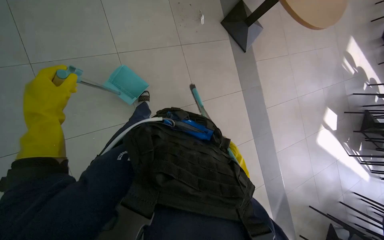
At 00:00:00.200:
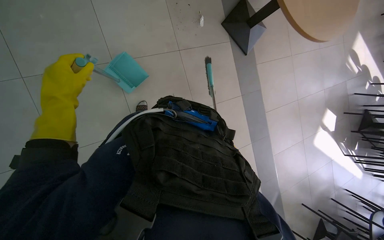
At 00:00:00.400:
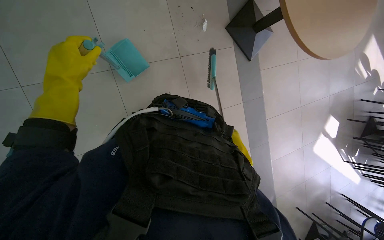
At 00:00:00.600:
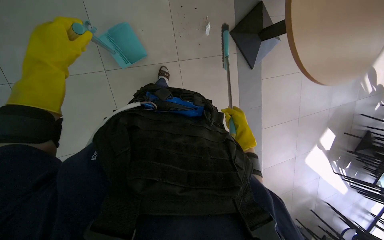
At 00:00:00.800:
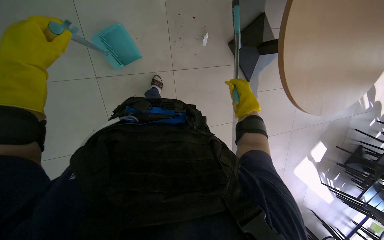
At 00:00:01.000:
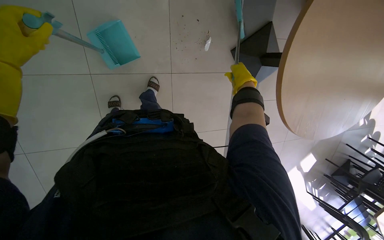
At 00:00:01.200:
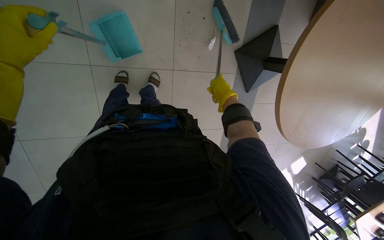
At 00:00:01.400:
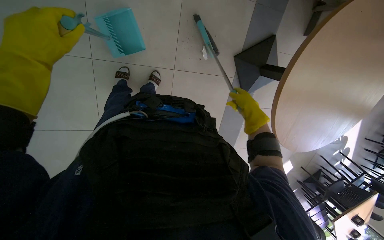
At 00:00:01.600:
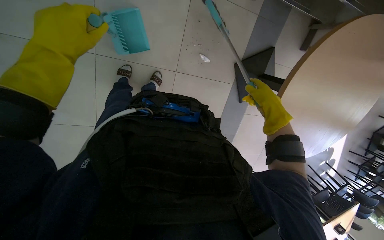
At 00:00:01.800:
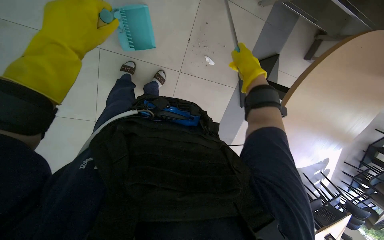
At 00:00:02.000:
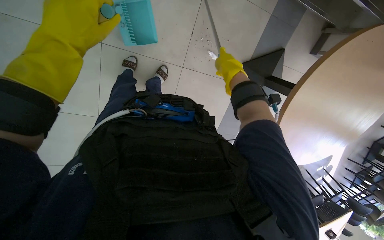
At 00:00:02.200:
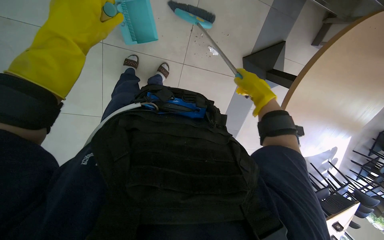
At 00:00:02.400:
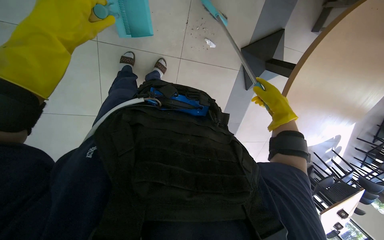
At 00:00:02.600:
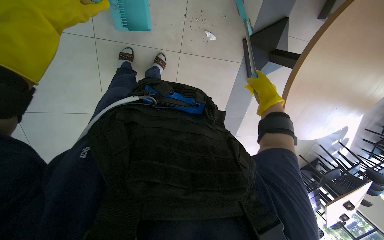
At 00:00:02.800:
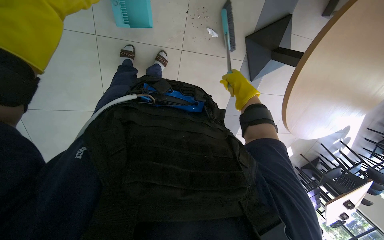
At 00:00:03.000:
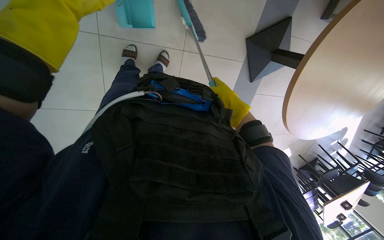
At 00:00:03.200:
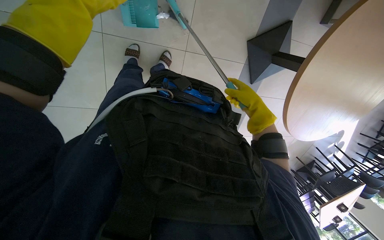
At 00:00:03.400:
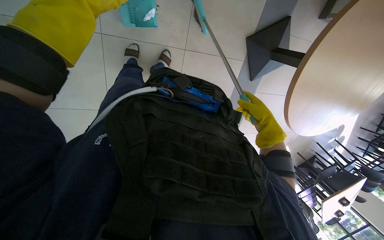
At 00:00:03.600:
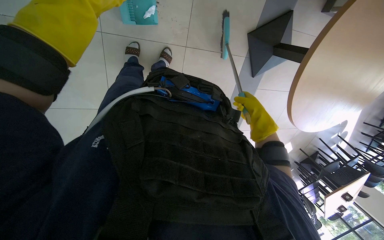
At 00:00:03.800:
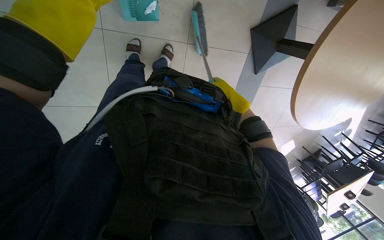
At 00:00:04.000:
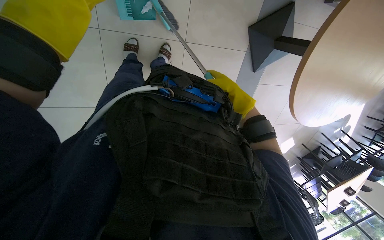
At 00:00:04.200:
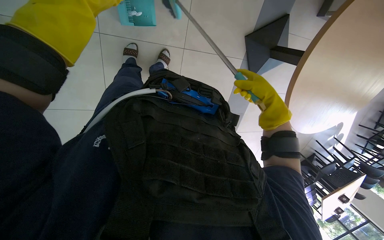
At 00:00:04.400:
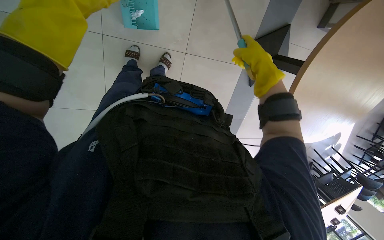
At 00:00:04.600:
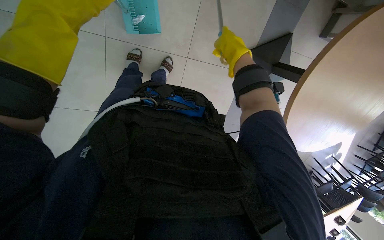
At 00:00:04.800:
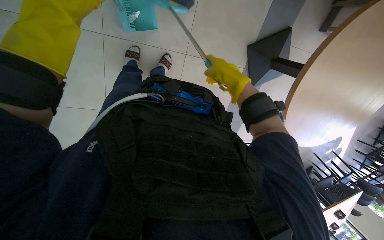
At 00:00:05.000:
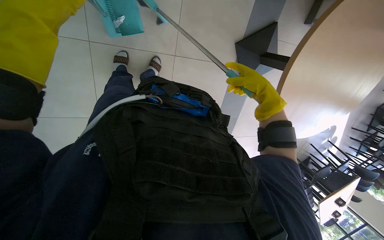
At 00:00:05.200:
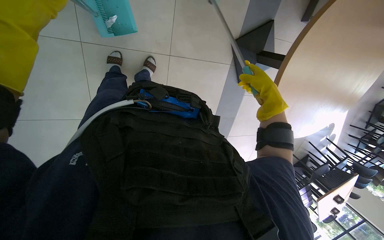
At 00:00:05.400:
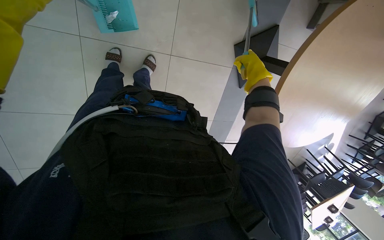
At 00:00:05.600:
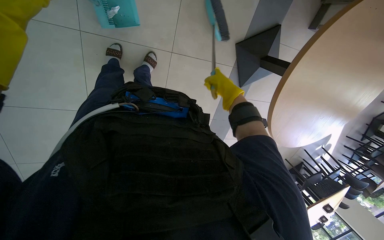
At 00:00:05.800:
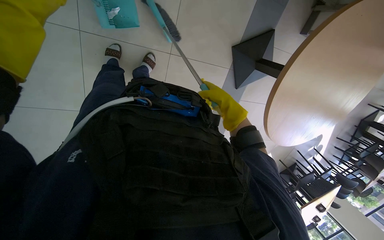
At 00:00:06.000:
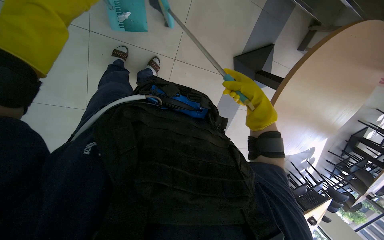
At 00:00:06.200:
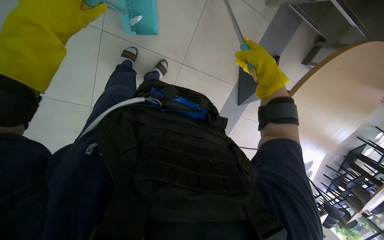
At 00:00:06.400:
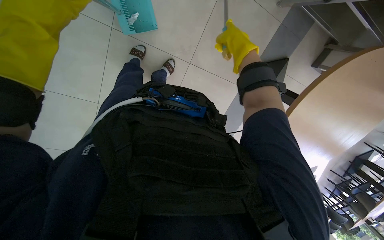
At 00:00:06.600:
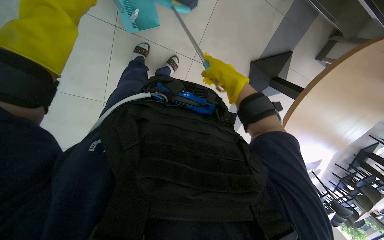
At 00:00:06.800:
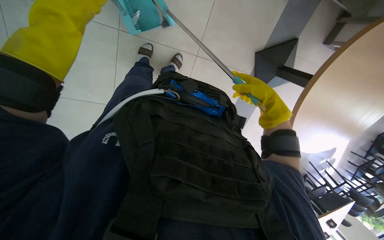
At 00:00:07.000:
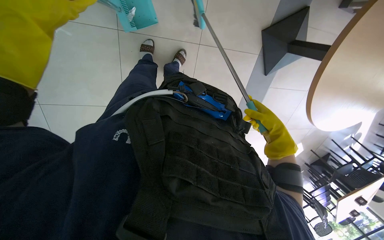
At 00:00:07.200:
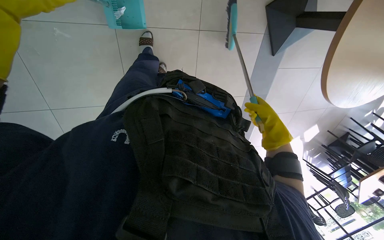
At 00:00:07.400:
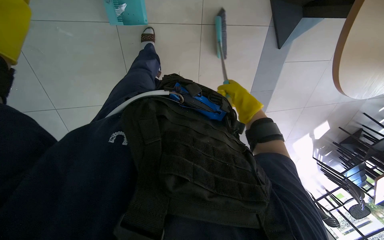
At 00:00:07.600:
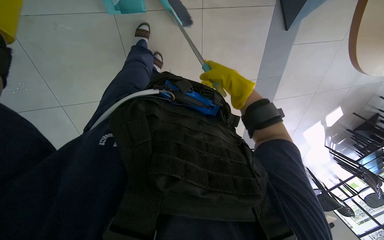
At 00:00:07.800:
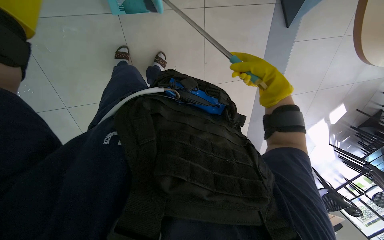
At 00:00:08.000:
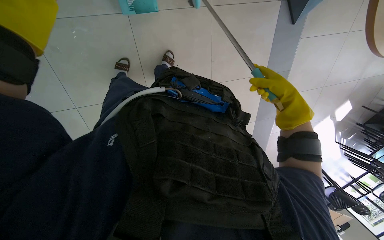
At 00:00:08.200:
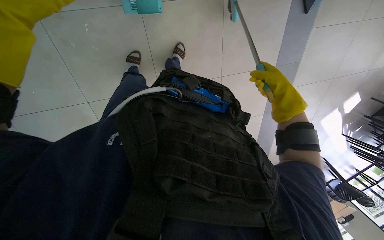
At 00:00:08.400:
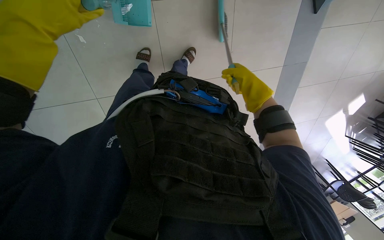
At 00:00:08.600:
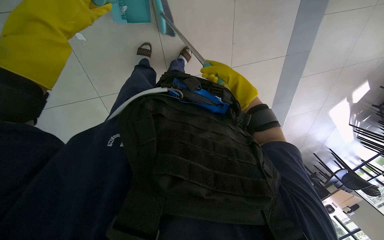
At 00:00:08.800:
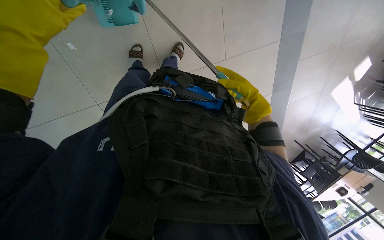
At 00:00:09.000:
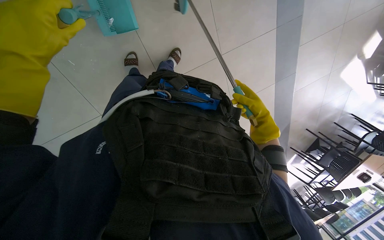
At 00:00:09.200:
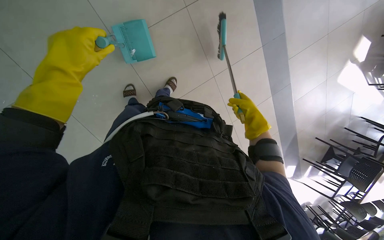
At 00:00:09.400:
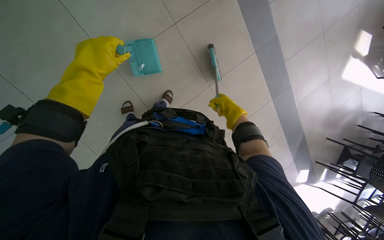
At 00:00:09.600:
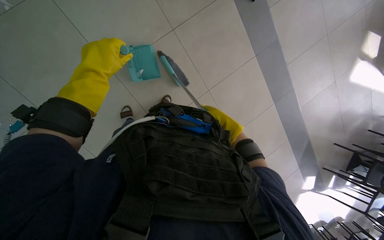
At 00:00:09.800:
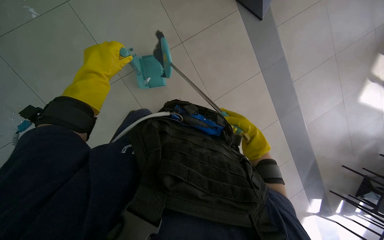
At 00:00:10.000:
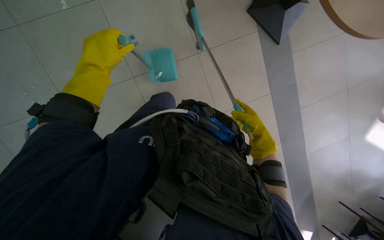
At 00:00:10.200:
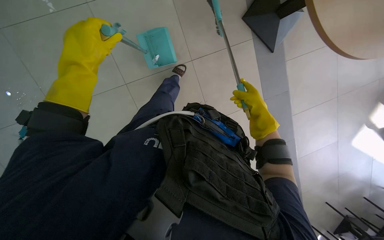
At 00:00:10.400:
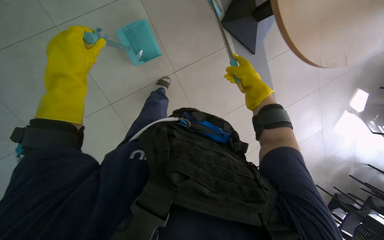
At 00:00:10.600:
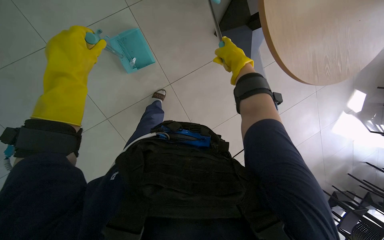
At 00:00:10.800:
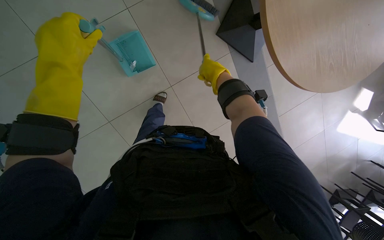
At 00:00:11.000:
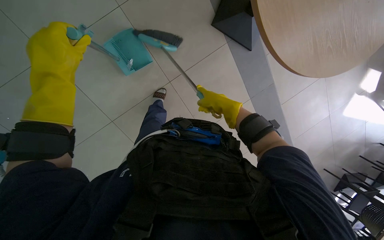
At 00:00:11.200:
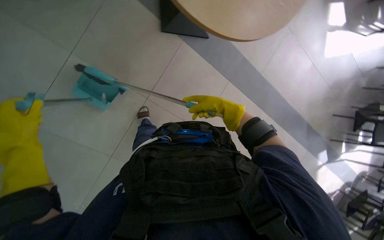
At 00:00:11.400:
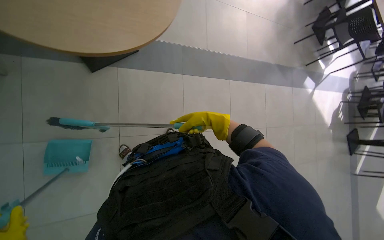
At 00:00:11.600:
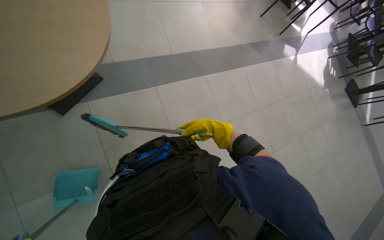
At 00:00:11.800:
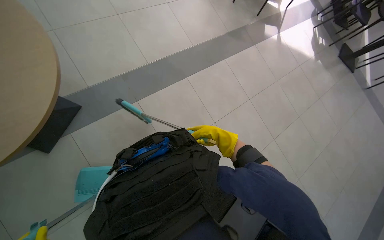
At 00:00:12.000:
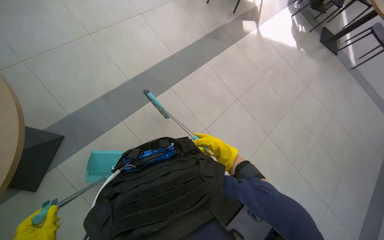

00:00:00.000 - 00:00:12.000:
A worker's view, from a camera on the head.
Job: sweeping floor.
The whole recording: Sweeping cafeteria floor. The worker sweeps debris from the cafeteria floor using a brush and dustpan.
00:00:00.000 - 00:00:01.600: The camera is carried some 80 cm. The camera pitches downward, by roughly 20 degrees. Everything in view rotates roughly 30 degrees clockwise.
00:00:01.600 - 00:00:03.000: The right hand swings left and right, some 15 cm each way, with 2 reversals.
00:00:03.000 - 00:00:04.400: The right hand goes roughly 10 cm nearer to the camera.
00:00:06.000 - 00:00:07.600: The view swings about 20 degrees to the left. The right hand moves up and down the picture over about 25 cm, changing direction 2 times.
00:00:07.600 - 00:00:09.000: The right hand heads down the picture and farther from the camera, covering approximately 35 cm.
00:00:09.000 - 00:00:10.400: The camera pitches upward, by roughly 25 degrees. The right hand goes approximately 25 cm up the picture and nearer to the camera.
00:00:10.400 - 00:00:12.000: The camera is carried roughly 50 cm. The scene turns approximately 80 degrees counterclockwise in the picture.

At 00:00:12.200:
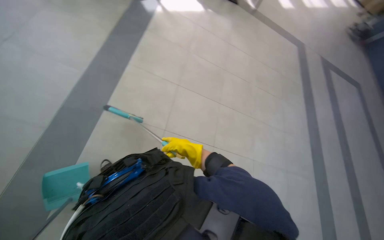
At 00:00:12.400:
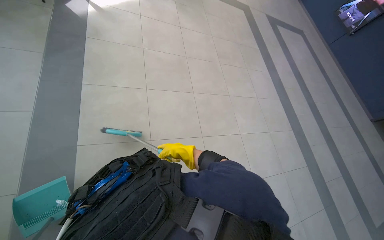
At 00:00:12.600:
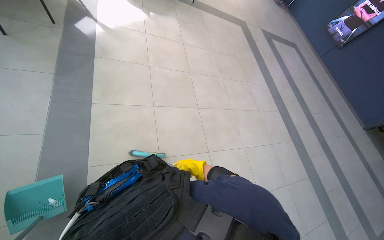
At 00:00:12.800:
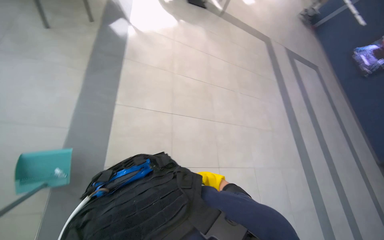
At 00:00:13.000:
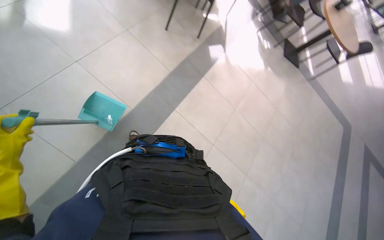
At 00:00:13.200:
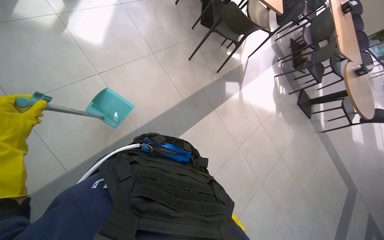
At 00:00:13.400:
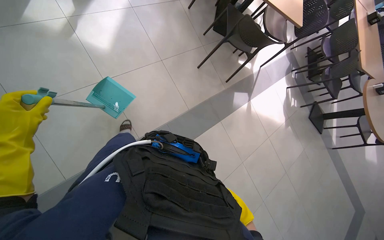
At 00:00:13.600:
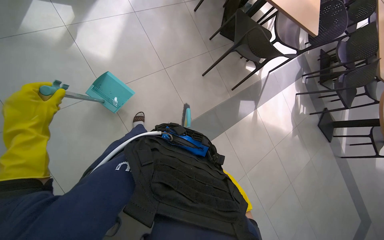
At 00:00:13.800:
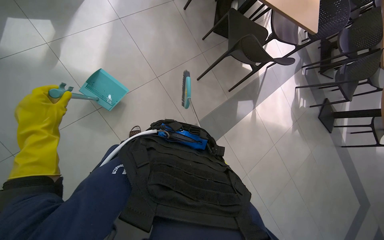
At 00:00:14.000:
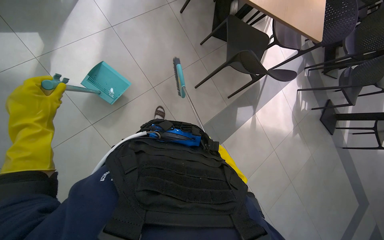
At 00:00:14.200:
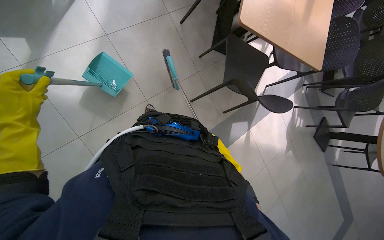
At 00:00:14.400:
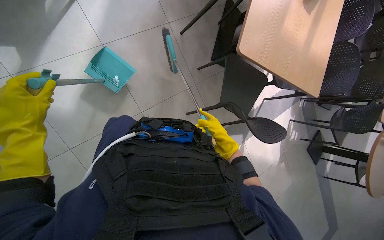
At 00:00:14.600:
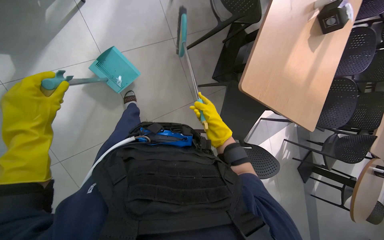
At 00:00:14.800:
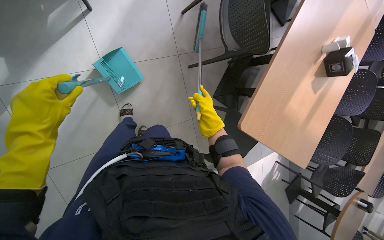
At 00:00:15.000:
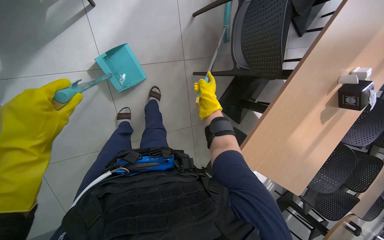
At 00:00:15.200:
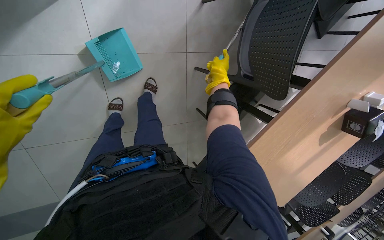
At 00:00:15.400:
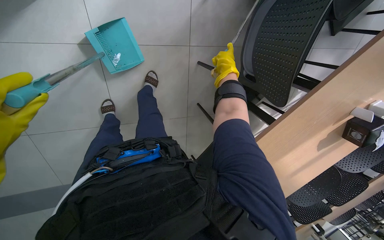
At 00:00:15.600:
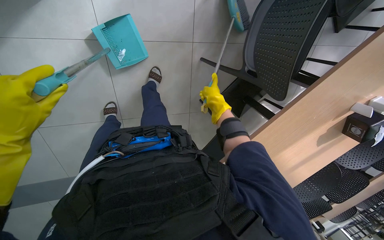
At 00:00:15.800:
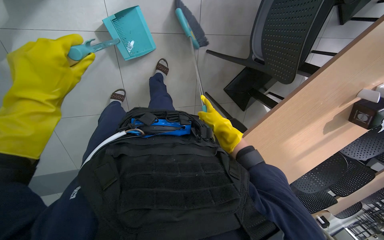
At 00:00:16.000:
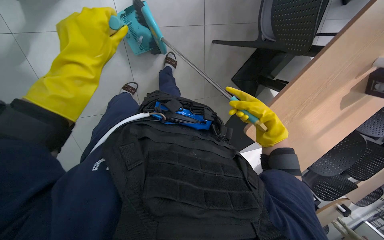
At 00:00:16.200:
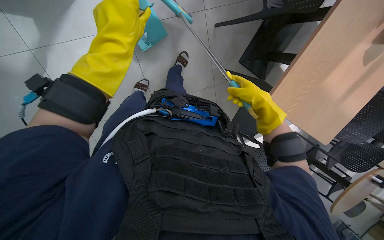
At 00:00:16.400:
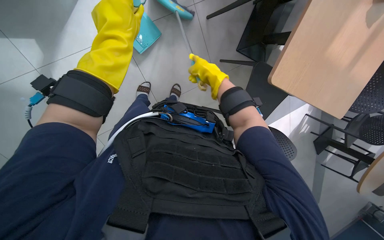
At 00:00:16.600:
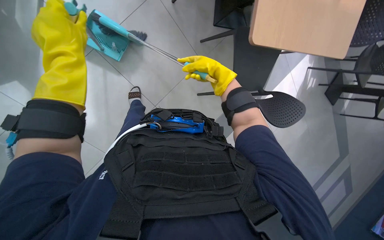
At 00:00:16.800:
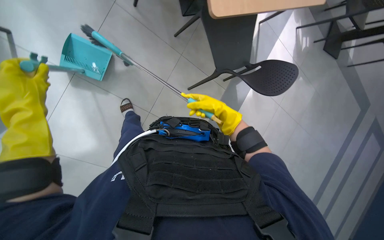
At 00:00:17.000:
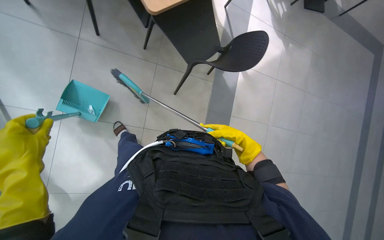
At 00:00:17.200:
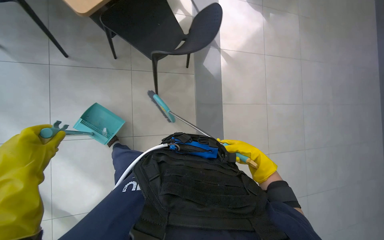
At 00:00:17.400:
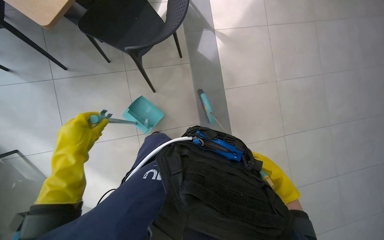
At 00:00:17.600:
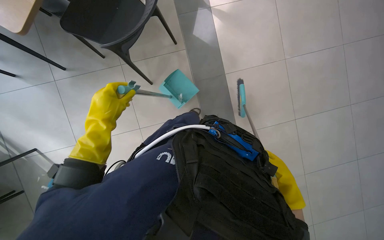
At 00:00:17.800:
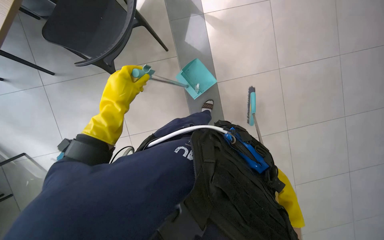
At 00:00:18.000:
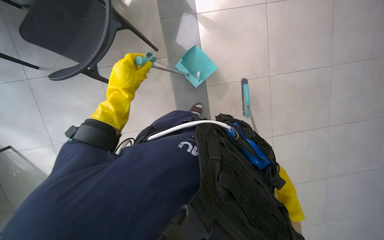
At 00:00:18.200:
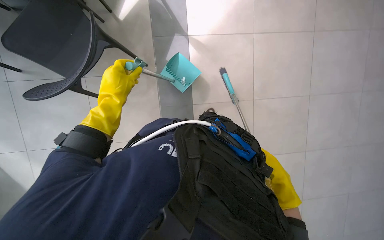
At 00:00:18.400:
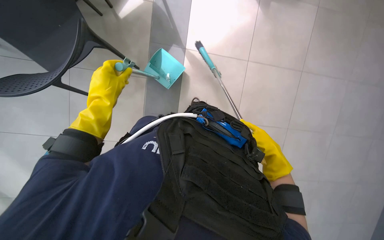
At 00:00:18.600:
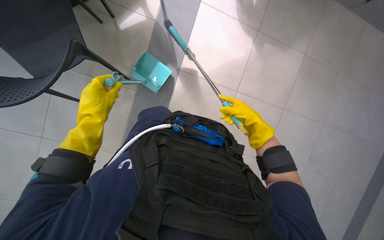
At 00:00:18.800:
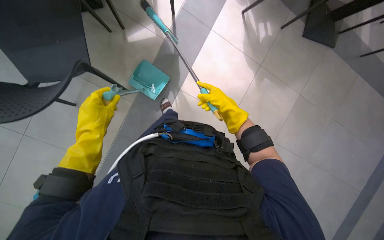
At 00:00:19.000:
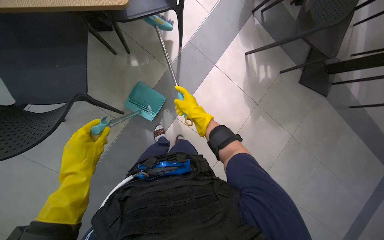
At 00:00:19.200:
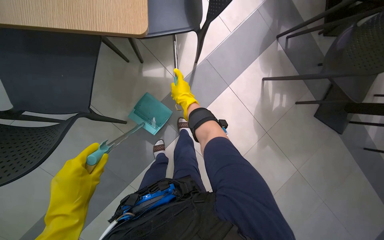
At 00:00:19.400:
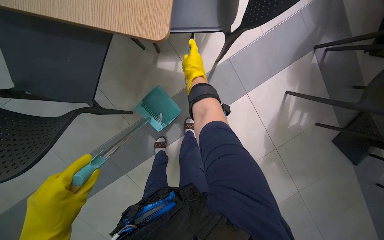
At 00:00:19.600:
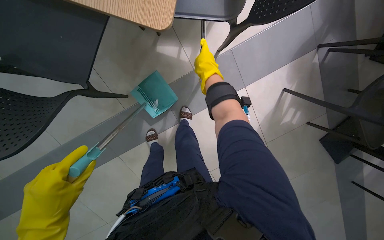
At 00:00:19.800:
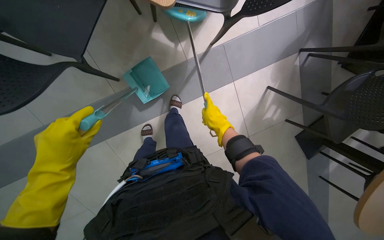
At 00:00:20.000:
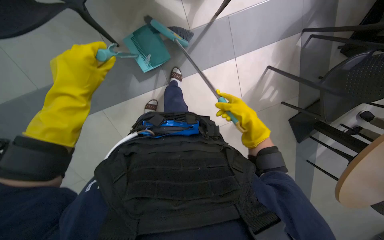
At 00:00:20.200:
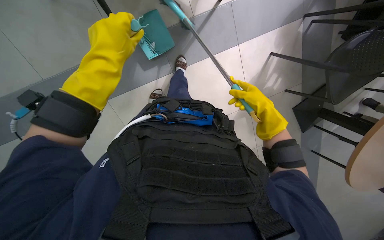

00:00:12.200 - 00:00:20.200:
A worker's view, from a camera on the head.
Job: sweeping floor.
The whole recording: Sweeping cafeteria floor. The worker sweeps debris from the cafeteria floor using a brush and dustpan.
00:00:12.200 - 00:00:13.800: The head travels approximately 70 cm. The head turns to the left by some 55 degrees. The view tilts some 20 degrees upward.
00:00:13.800 - 00:00:15.400: The camera is carried about 1 m. The view tilts roughly 20 degrees downward. The scene rotates clockwise by some 35 degrees.
00:00:15.400 - 00:00:17.000: The wearer moves approximately 60 cm. The camera sweeps to the left, by about 20 degrees. The scene rotates counterclockwise by about 70 degrees.
00:00:17.000 - 00:00:18.600: The right hand goes down the picture and returns, some 20 cm each way; the left hand travels farther from the camera and to the right by approximately 15 cm.
00:00:18.600 - 00:00:20.200: Everything in view rotates some 35 degrees clockwise.
